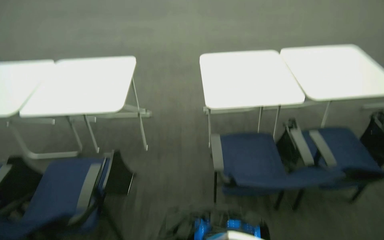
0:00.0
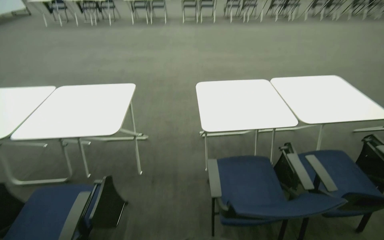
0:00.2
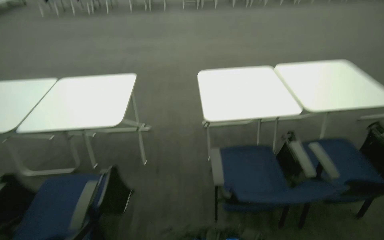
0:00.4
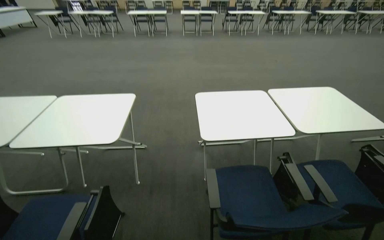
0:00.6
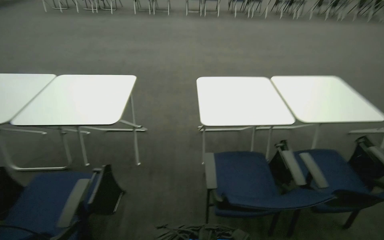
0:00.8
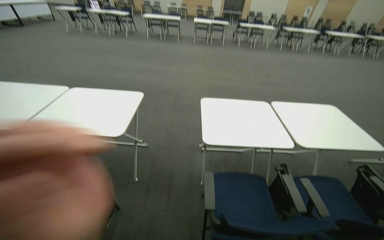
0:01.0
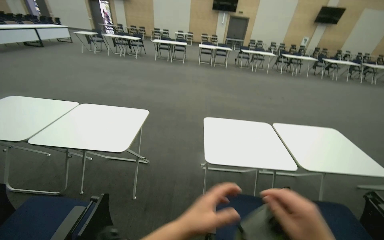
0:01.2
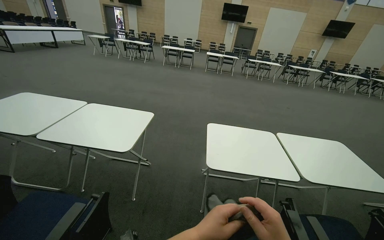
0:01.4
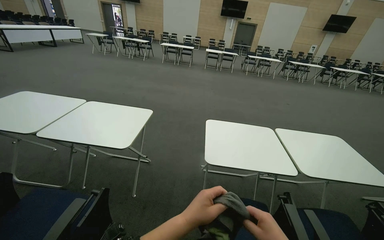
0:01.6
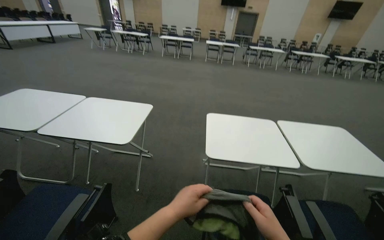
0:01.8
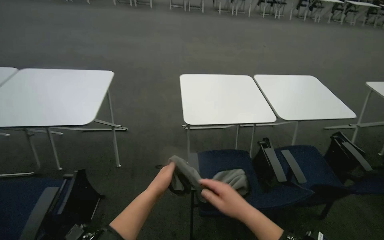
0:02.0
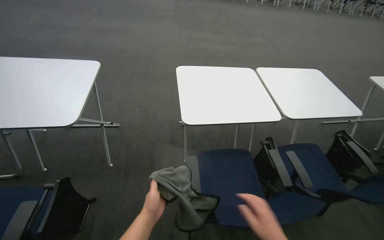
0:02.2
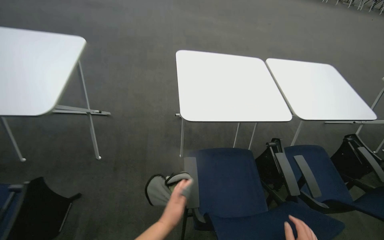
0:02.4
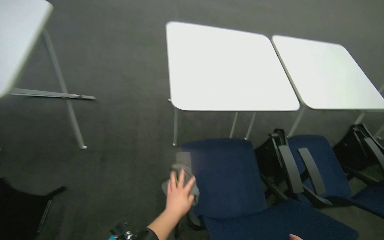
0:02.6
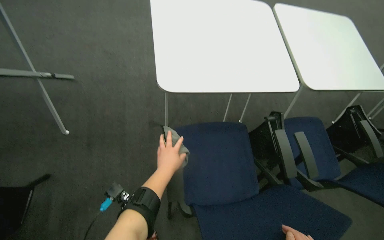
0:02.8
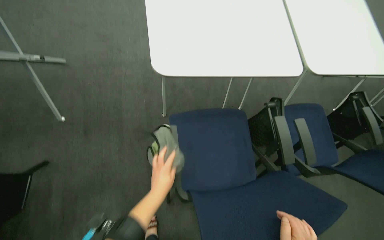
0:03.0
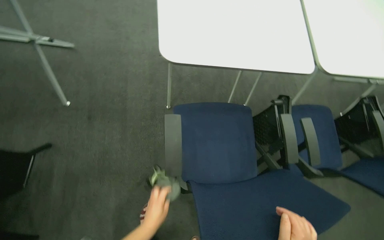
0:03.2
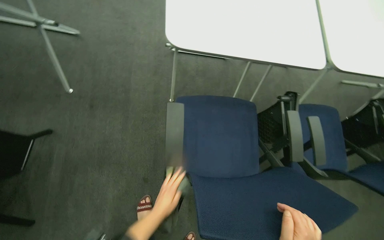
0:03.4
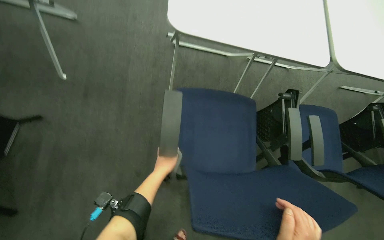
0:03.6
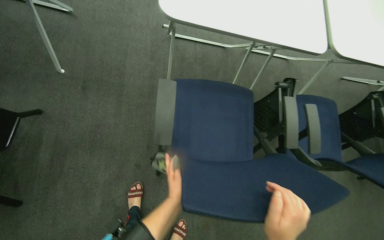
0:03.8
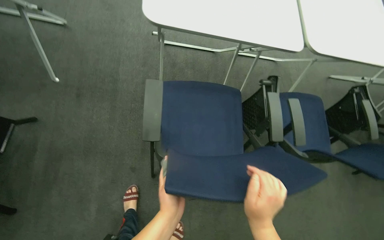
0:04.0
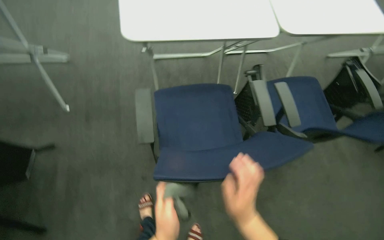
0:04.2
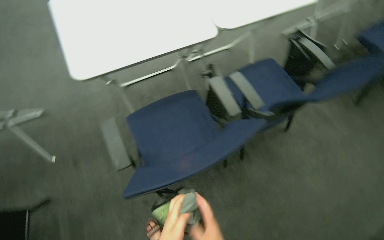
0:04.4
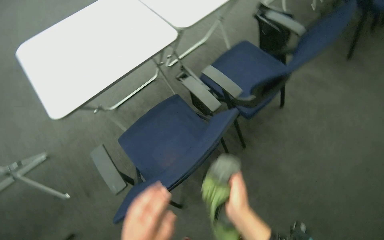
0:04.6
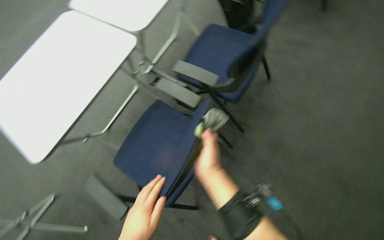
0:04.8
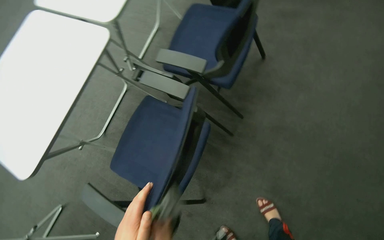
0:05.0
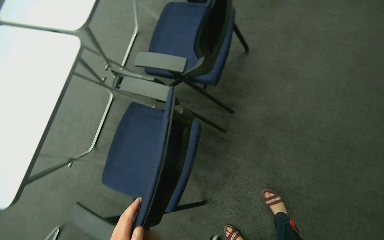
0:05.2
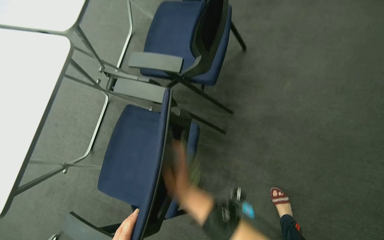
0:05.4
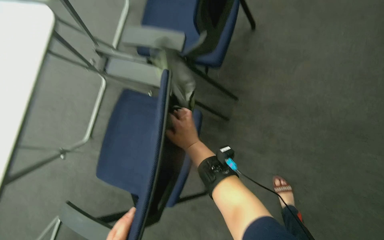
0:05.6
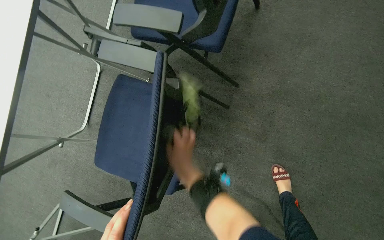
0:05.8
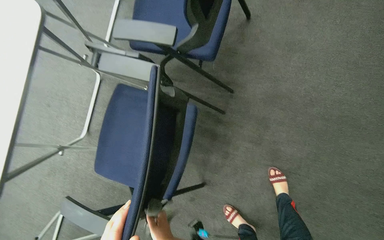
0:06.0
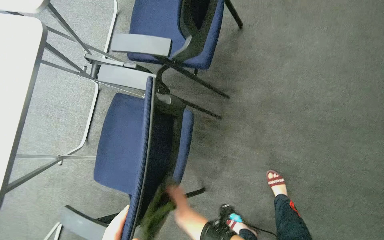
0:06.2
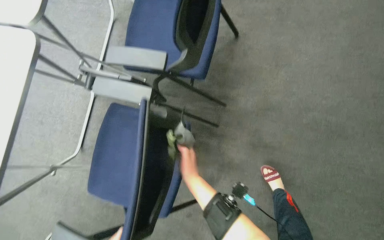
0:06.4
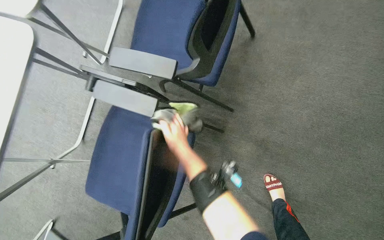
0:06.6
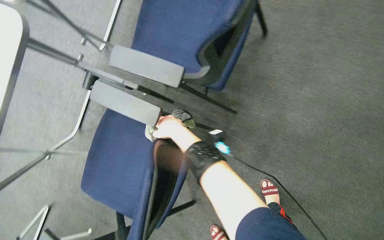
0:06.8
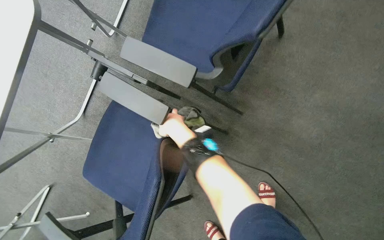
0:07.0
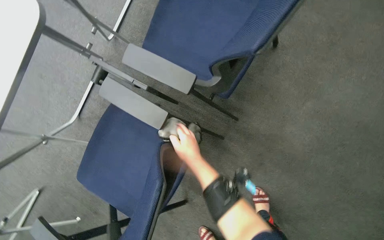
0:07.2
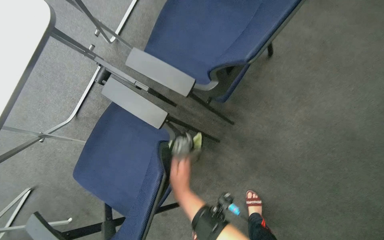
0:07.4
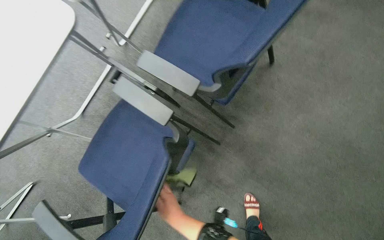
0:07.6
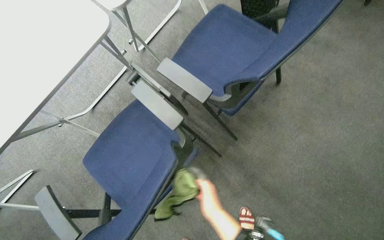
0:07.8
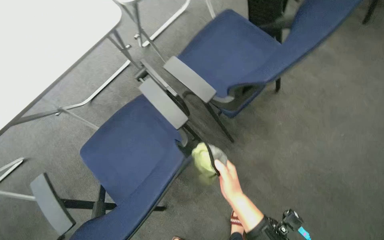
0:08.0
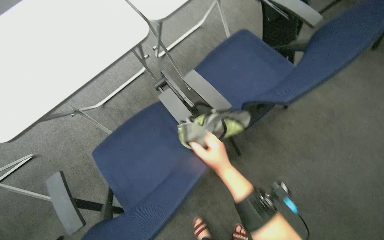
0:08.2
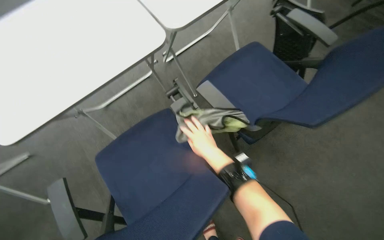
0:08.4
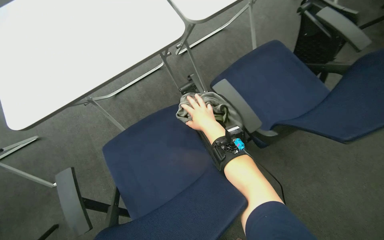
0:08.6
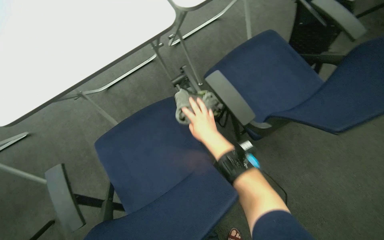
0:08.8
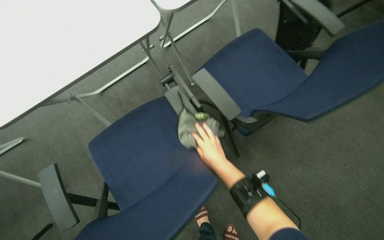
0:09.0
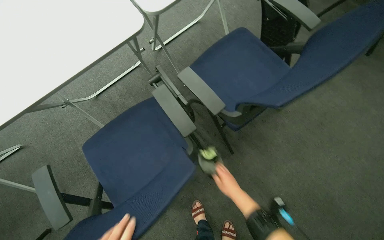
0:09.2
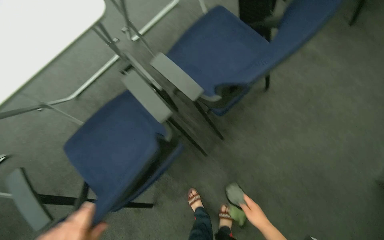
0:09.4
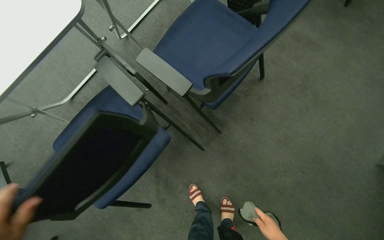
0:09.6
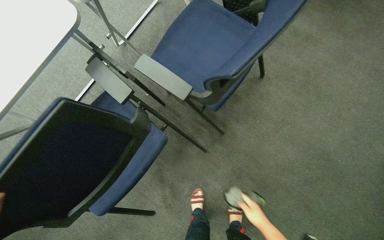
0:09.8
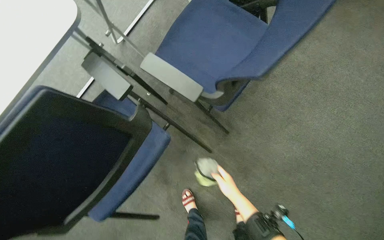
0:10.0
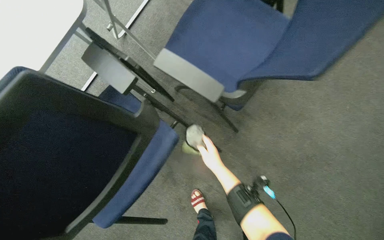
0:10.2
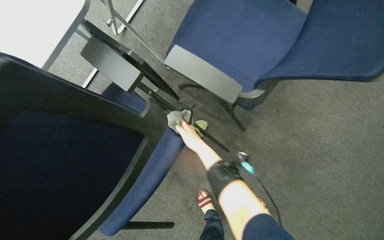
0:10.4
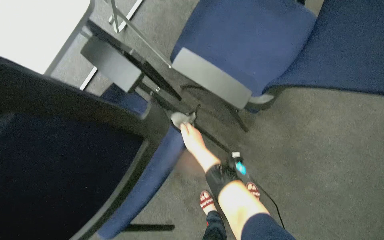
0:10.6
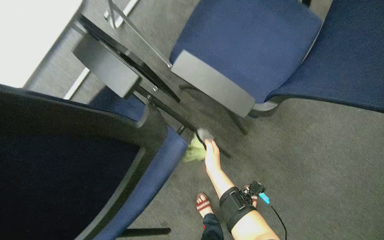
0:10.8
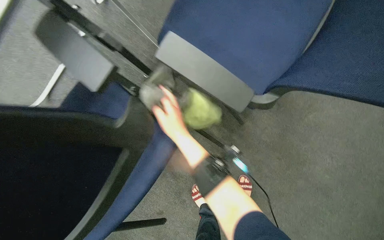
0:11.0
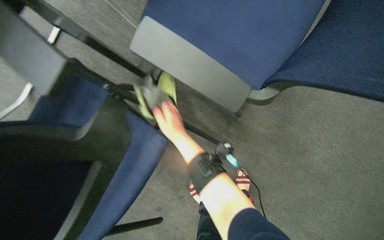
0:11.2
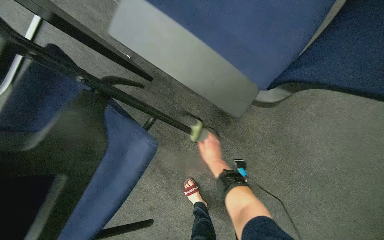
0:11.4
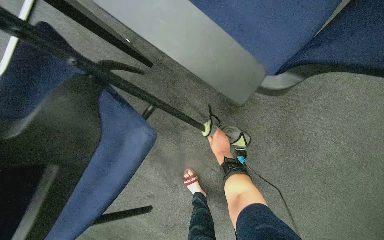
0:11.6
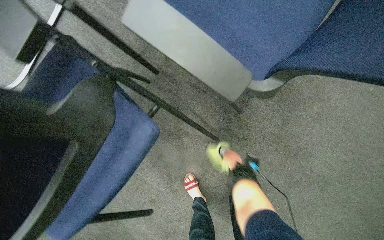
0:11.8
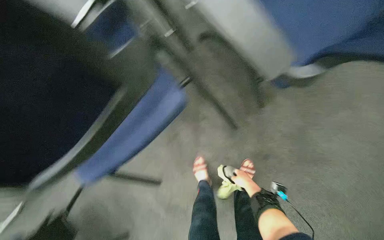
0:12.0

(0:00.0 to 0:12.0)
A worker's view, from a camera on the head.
Job: wiping surfaces.
The whole recording: Wiping conference room chairs. The worker wipes the blue chairs in the conference room with a cloth.
0:00.0 - 0:01.6: The camera pitches upward, by approximately 25 degrees.
0:01.6 - 0:03.0: The head travels approximately 50 cm. The view pans to the right by some 15 degrees. The view tips downward by some 40 degrees.
0:04.4 - 0:06.0: The wearer looks about 15 degrees further downward. Everything in view rotates about 50 degrees counterclockwise.
0:06.0 - 0:07.6: The right hand travels up the picture and back again, about 50 cm each way.
0:07.6 - 0:09.0: The right hand travels up the picture, to the right and farther from the camera by some 25 cm.
0:10.4 - 0:12.0: The wearer looks roughly 15 degrees further downward. The right hand is displaced to the right and down the picture by about 25 cm.

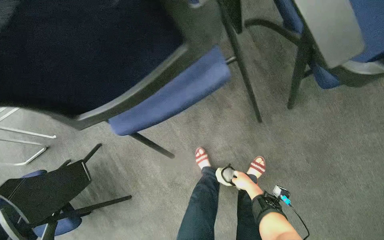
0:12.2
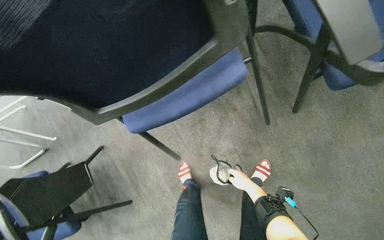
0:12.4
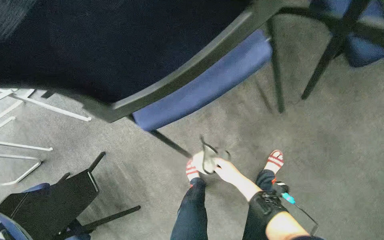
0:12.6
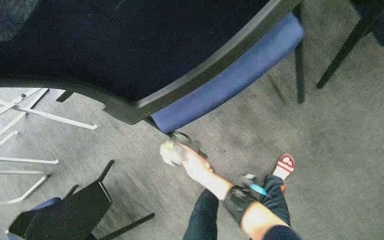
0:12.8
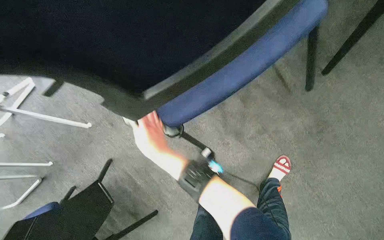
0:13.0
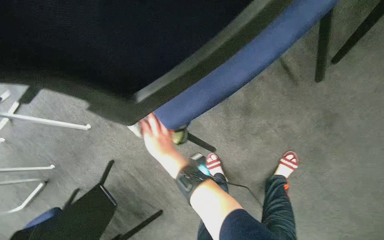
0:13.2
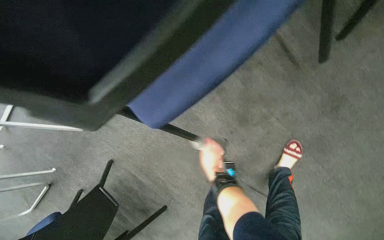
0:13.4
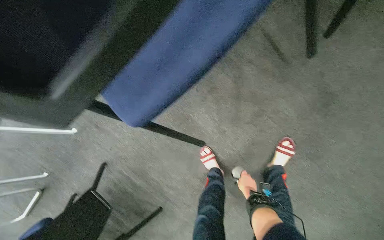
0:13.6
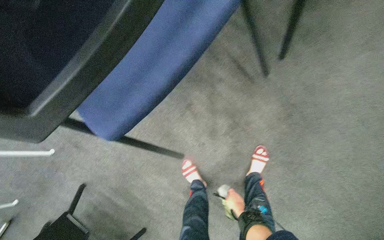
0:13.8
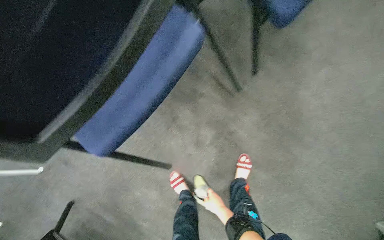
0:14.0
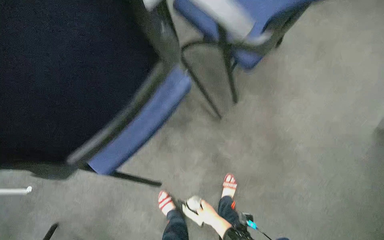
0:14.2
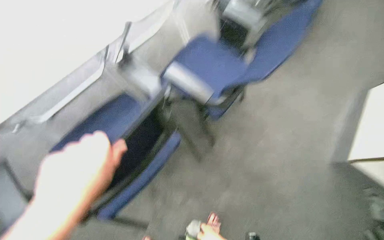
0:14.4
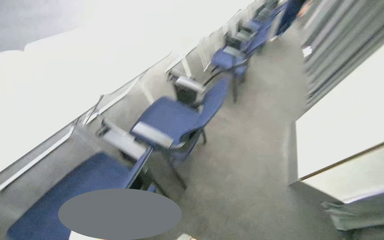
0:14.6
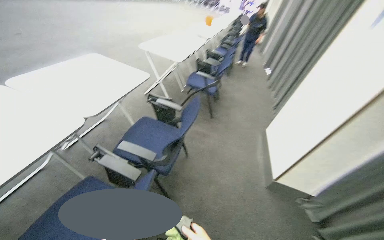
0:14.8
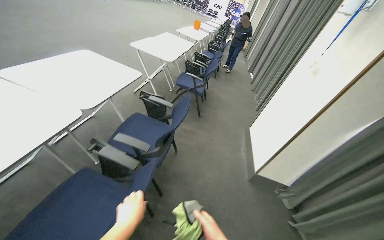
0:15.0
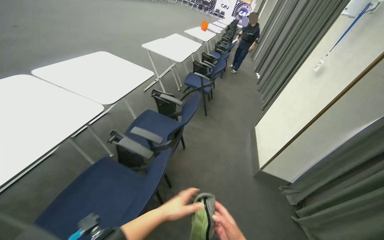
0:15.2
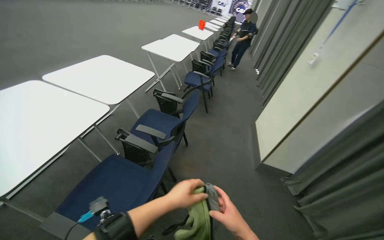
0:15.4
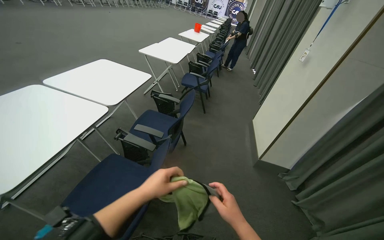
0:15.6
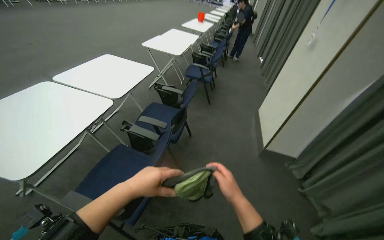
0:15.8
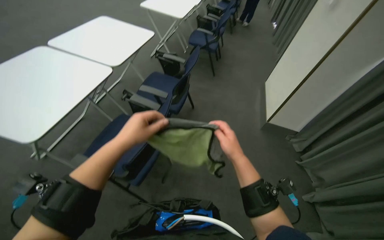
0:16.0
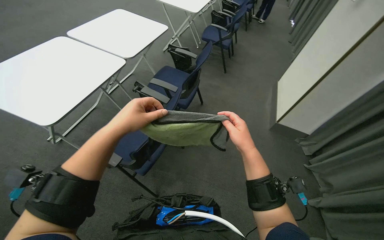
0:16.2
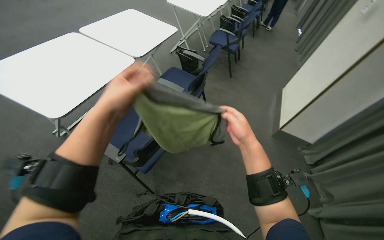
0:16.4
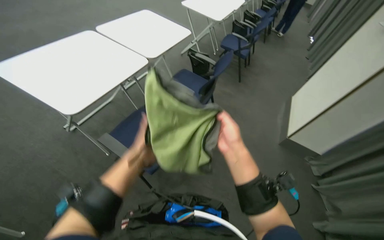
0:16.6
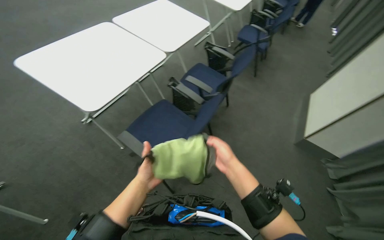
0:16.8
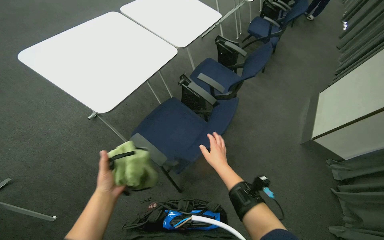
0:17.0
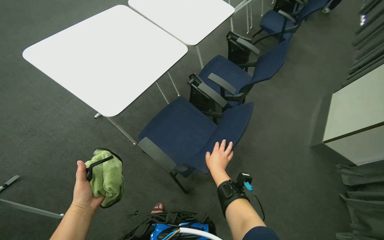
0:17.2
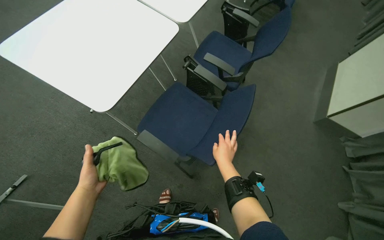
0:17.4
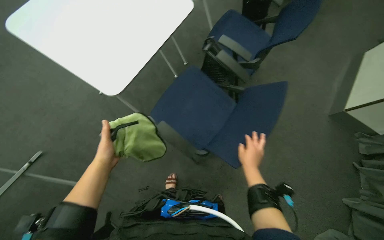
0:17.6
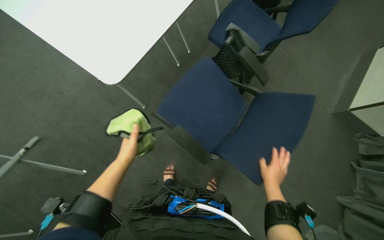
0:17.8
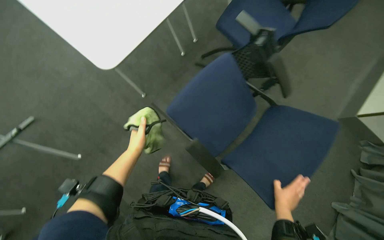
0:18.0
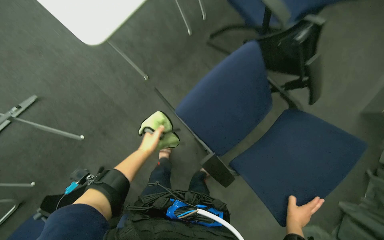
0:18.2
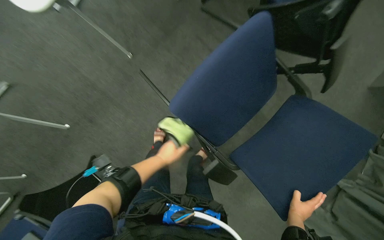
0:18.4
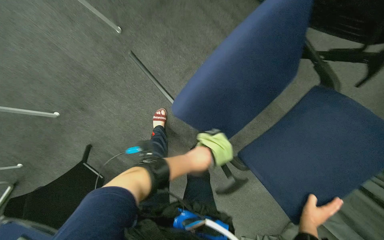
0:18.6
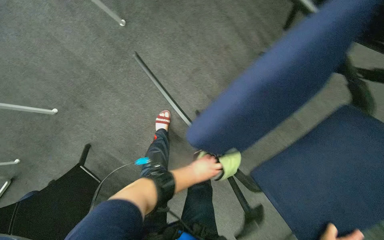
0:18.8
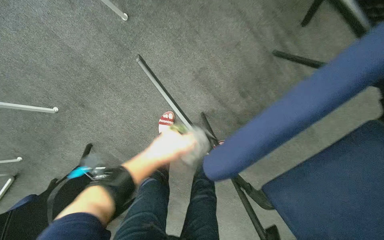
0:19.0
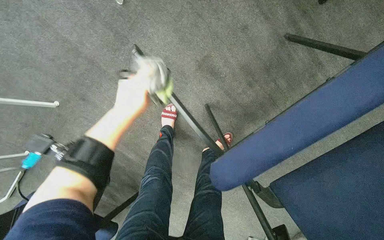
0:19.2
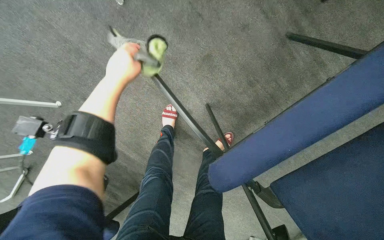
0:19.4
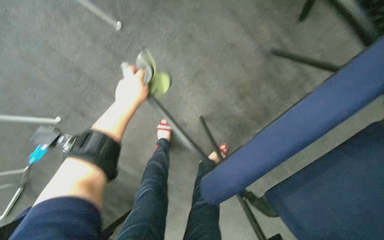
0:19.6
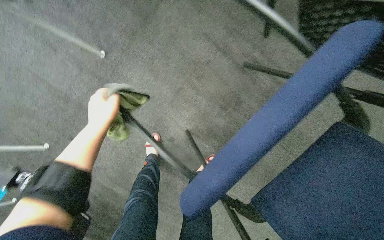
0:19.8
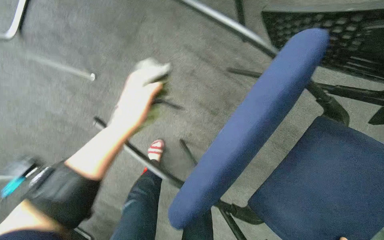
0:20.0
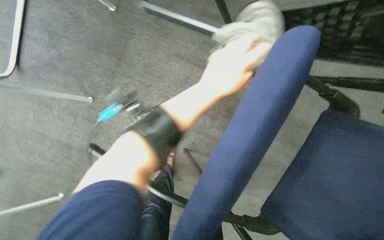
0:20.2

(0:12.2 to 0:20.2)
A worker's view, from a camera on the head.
Job: wiping surfaces.
The whole recording: Wiping conference room chairs. The worker wipes the blue chairs in the conference room with a cloth.
0:12.2 - 0:13.8: The right hand goes some 25 cm down the picture, and reaches roughly 50 cm to the left, then returns.
0:13.8 - 0:15.4: The camera travels roughly 80 cm. The head rotates roughly 35 degrees to the right. The view tips upward by approximately 50 degrees.
0:15.4 - 0:17.0: The wearer looks approximately 20 degrees further to the left. The camera pitches downward, by approximately 15 degrees. The left hand is displaced to the left by approximately 15 cm.
0:17.0 - 0:18.6: The camera pitches downward, by roughly 45 degrees.
